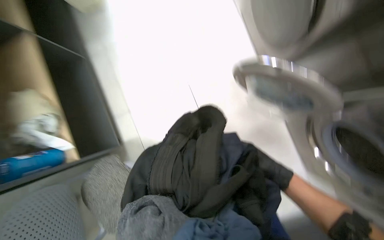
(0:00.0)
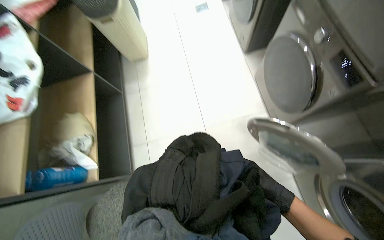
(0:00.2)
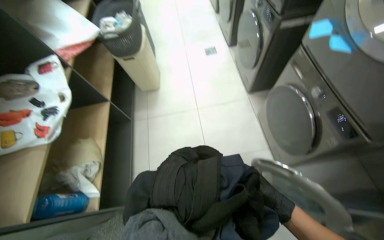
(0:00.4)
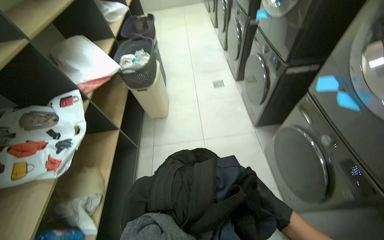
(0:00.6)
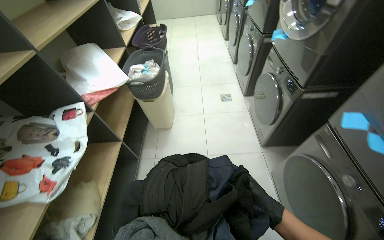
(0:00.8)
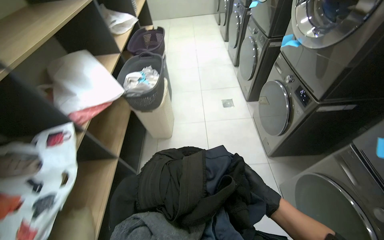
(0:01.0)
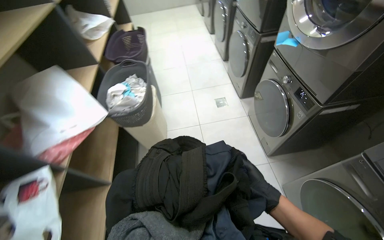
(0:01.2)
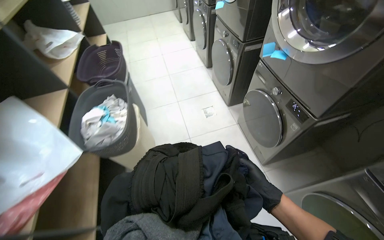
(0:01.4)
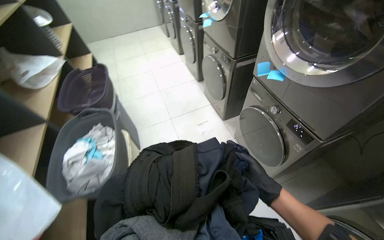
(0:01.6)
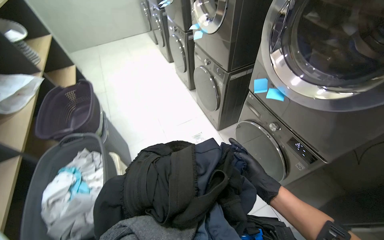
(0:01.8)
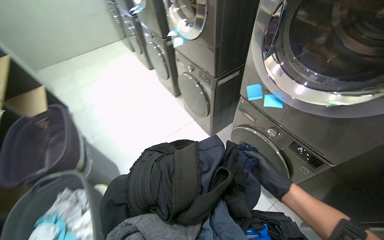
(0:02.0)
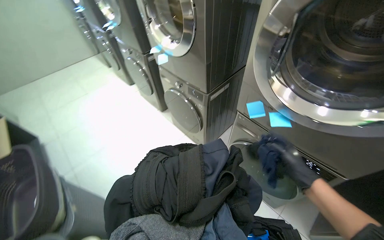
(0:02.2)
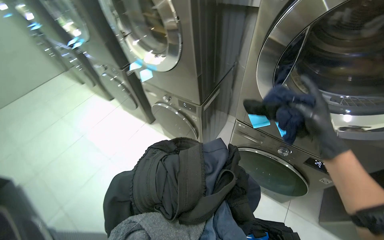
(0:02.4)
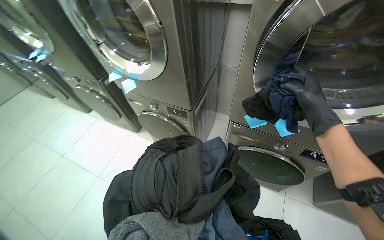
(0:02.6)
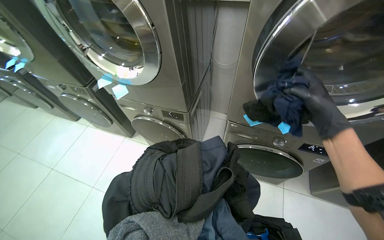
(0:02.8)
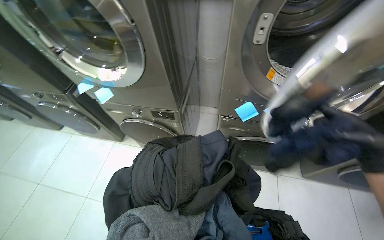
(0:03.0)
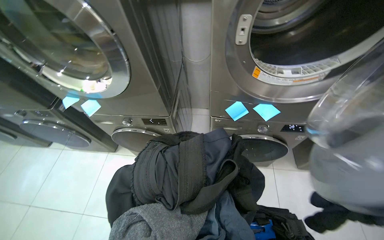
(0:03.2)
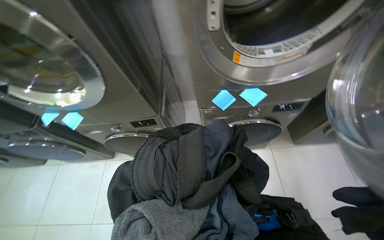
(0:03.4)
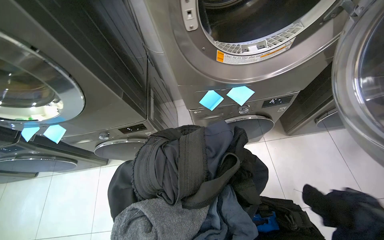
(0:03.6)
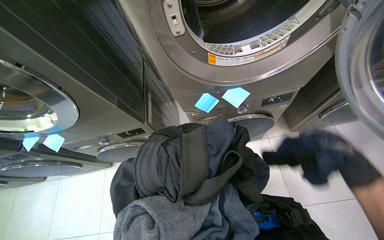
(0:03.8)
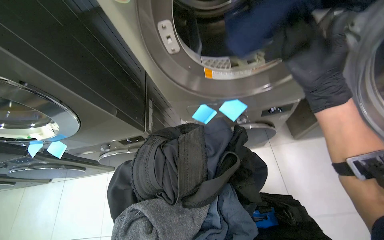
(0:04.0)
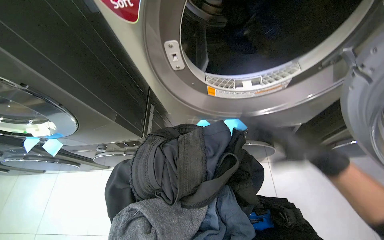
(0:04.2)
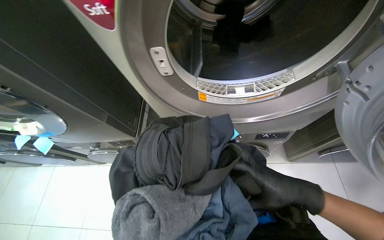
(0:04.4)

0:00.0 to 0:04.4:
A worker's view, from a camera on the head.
Job: managing laundry.
The whole recording: Transferring laundry between machines. The worker opens washing machine doors, removes clothes, and places them into another machine.
0:00.0 to 0:01.4: The camera travels about 80 cm. The view tips upward by approximately 20 degrees.
0:01.4 to 0:03.0: The camera is carried approximately 80 cm. The wearer's head swings approximately 60 degrees to the right.

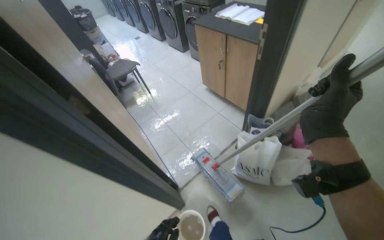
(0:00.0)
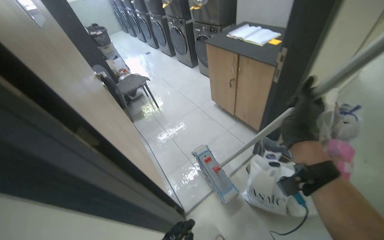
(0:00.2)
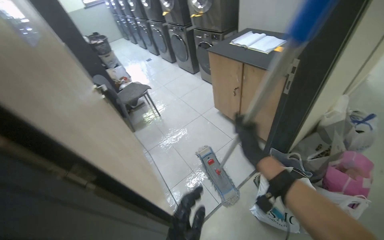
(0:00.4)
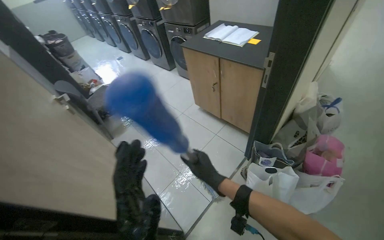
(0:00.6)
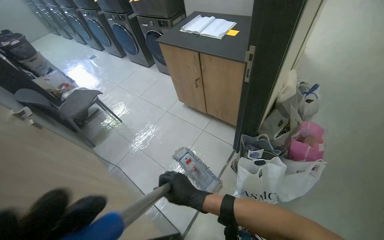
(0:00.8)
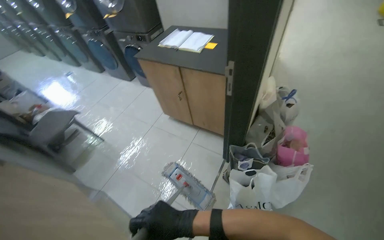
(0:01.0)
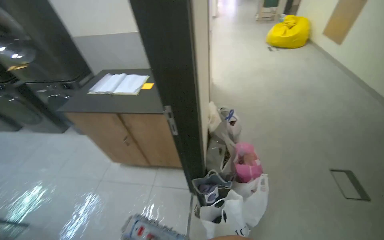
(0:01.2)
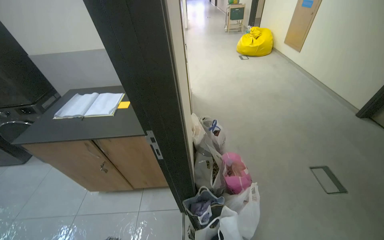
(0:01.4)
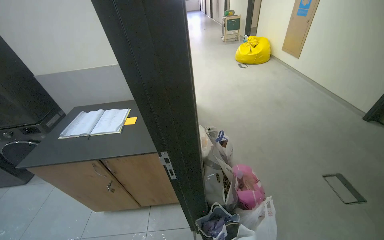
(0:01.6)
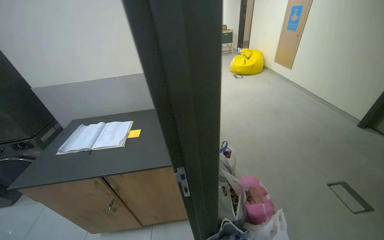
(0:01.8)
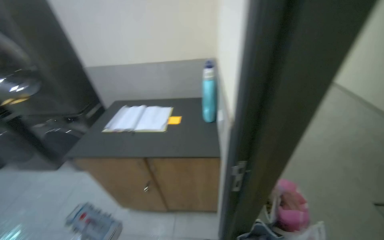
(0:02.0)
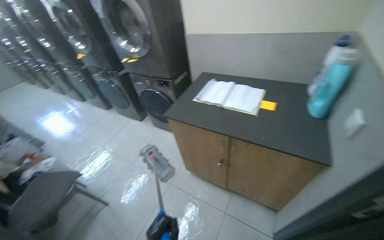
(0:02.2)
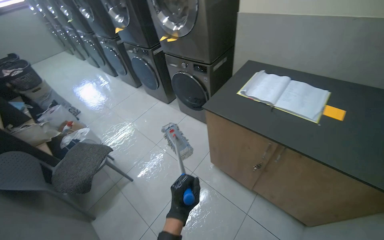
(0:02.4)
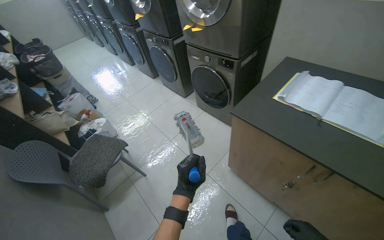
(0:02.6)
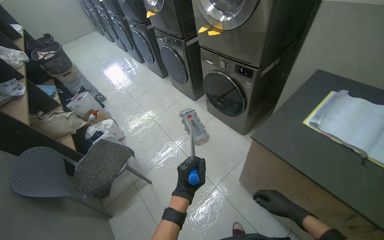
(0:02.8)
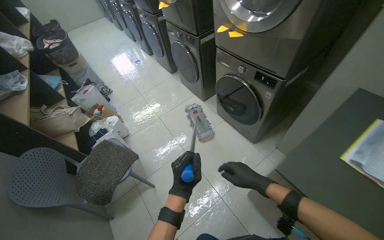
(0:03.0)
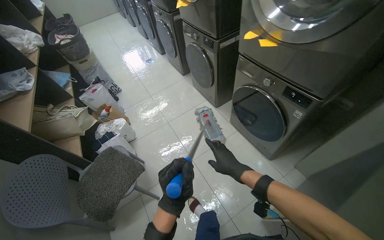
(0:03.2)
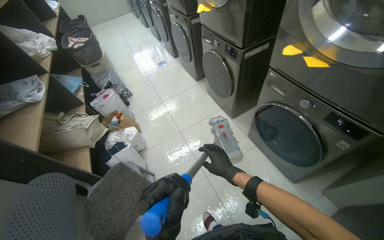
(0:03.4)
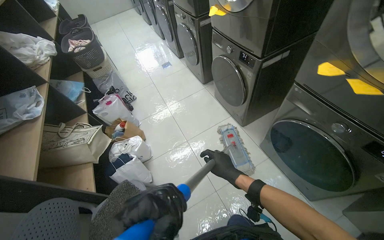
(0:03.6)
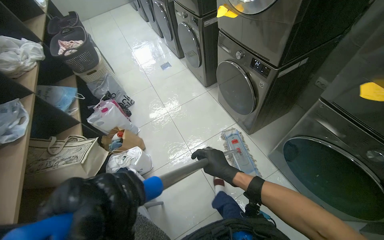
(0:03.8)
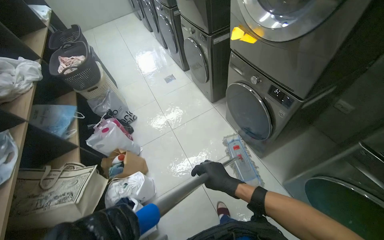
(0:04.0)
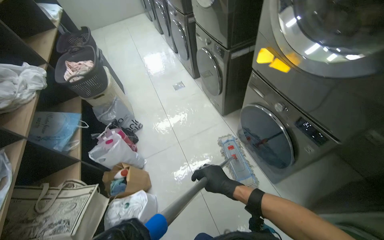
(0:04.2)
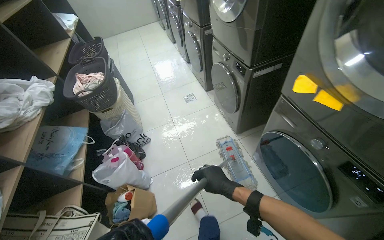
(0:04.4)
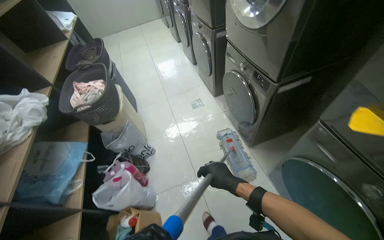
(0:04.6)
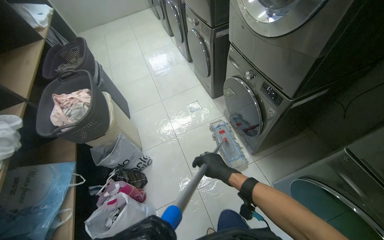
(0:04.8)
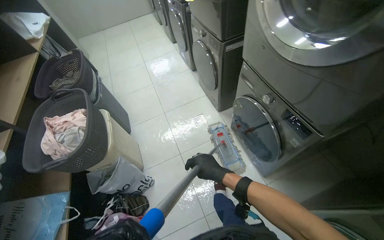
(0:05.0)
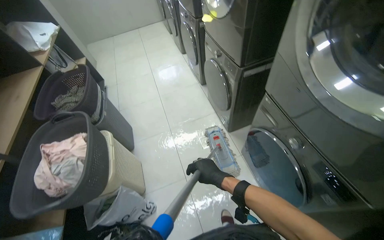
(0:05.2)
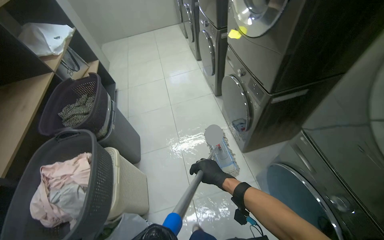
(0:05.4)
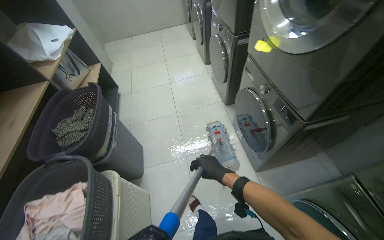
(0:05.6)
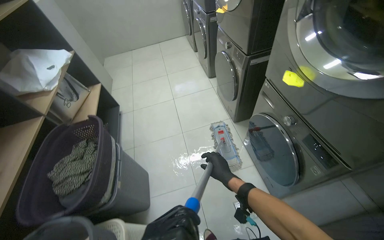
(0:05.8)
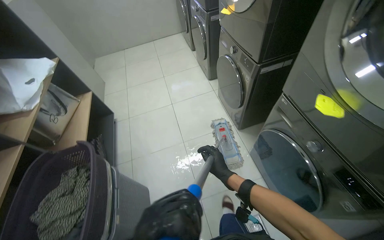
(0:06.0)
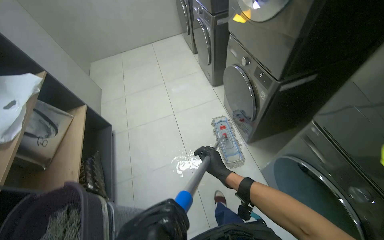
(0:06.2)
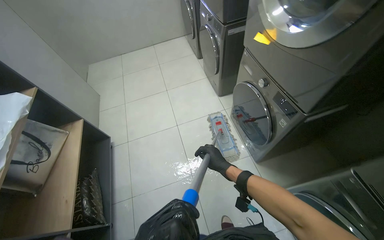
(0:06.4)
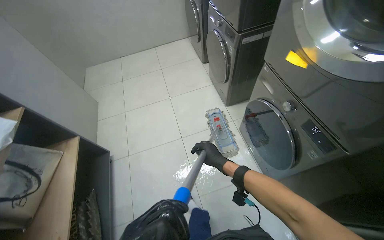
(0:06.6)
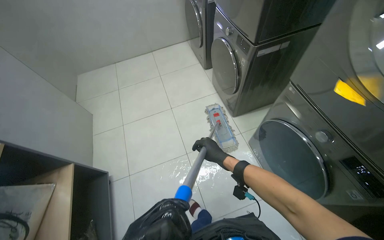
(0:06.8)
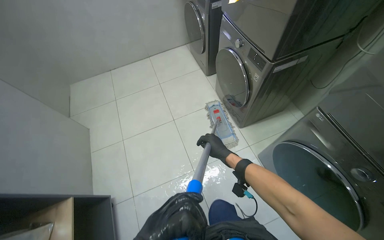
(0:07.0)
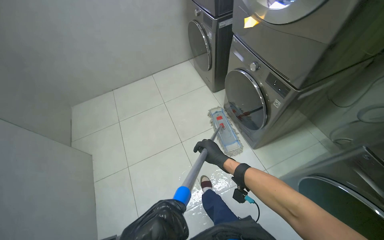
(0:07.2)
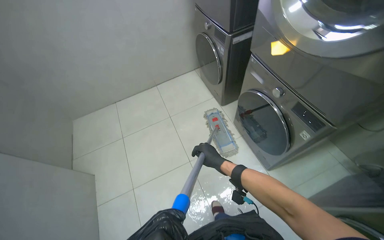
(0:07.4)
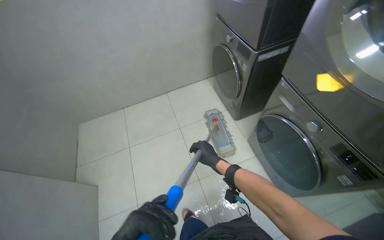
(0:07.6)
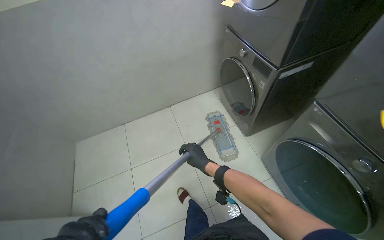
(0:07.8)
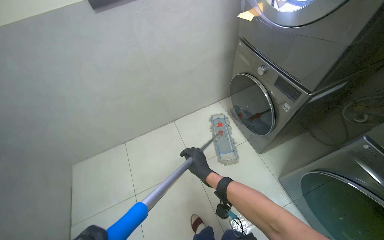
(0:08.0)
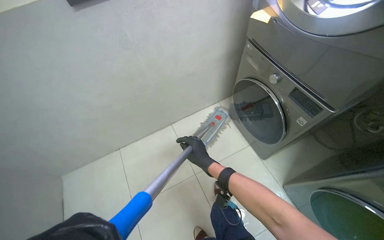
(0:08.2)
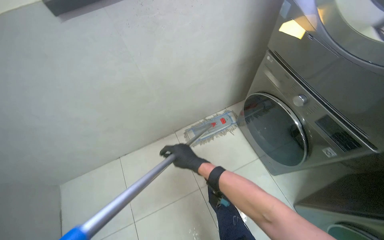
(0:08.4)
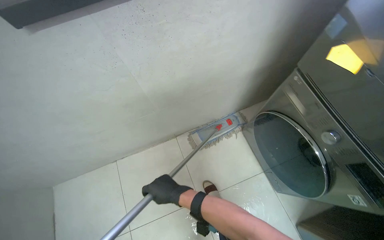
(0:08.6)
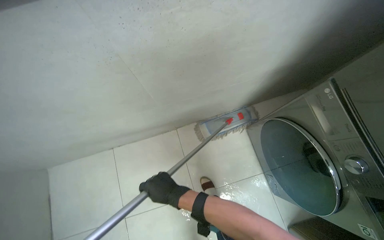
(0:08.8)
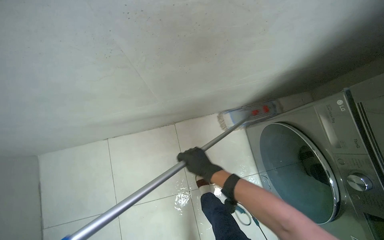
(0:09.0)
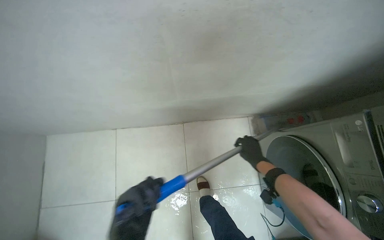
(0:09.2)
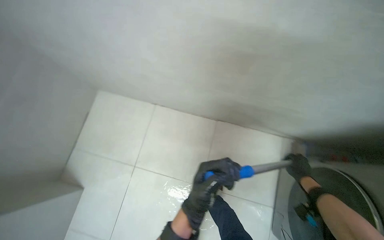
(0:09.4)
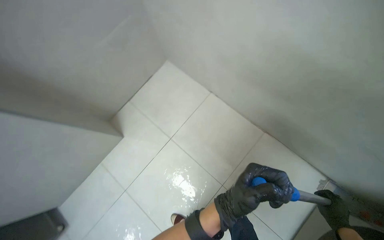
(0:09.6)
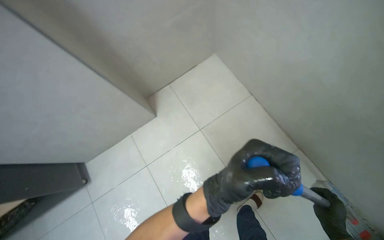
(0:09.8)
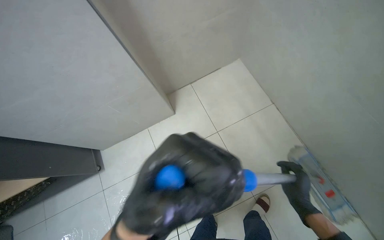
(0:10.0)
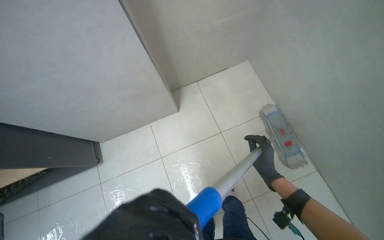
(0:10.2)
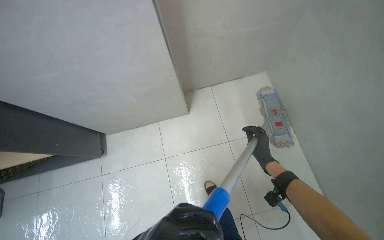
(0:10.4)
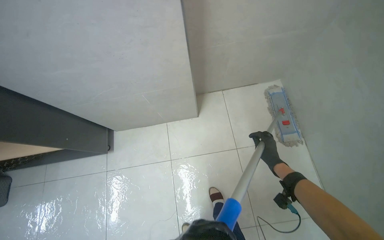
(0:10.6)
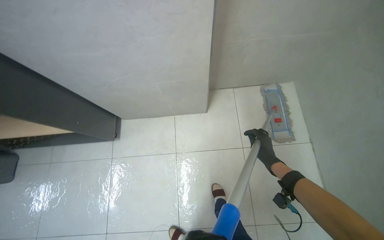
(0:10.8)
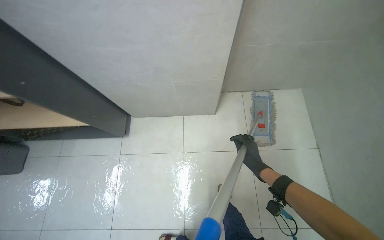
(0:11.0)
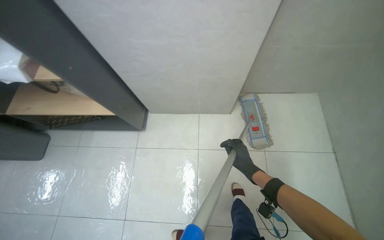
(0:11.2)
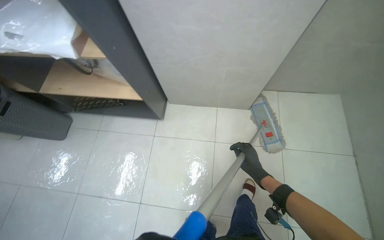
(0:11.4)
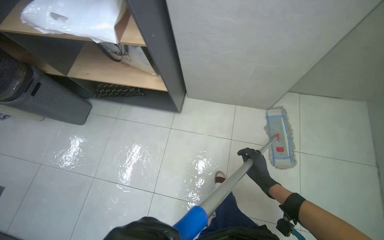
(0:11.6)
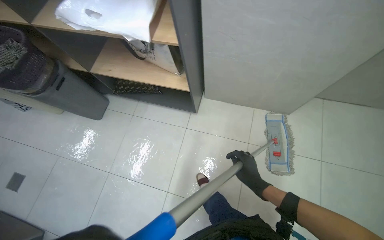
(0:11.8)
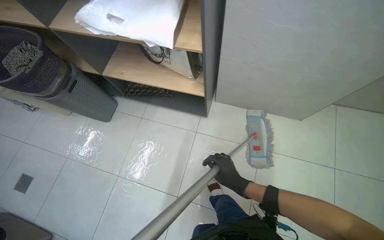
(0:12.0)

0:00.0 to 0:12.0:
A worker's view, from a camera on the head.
Job: mopping floor.
The whole recording: Mopping floor. The worker prepares the mop by wringing a cloth and attaching it, then mops the floor.
0:00.0 to 0:01.6: The camera is carried roughly 60 cm. The wearer's head swings about 55 degrees to the right. The wearer looks roughly 20 degrees further upward.
0:01.6 to 0:03.0: The wearer moves roughly 1 m. The head turns to the left by roughly 55 degrees. The camera pitches downward, by roughly 25 degrees.
0:04.4 to 0:06.0: The head travels roughly 1.5 m.
0:06.0 to 0:07.6: The wearer moves some 1.5 m.
0:07.6 to 0:09.0: The camera is carried about 1 m. The camera pitches downward, by roughly 20 degrees.
0:09.0 to 0:10.4: The wearer's head swings approximately 95 degrees to the left.
0:10.4 to 0:12.0: The camera is carried to the left, roughly 70 cm. The head turns to the left by roughly 30 degrees.

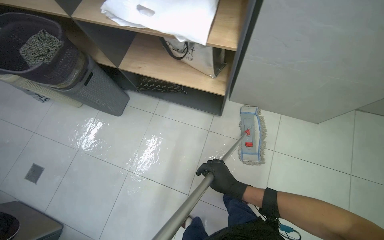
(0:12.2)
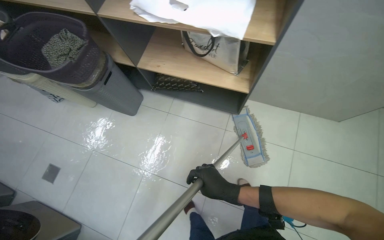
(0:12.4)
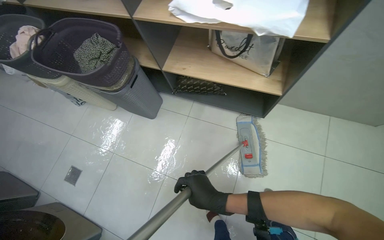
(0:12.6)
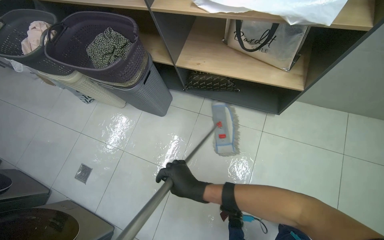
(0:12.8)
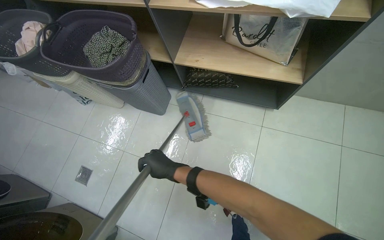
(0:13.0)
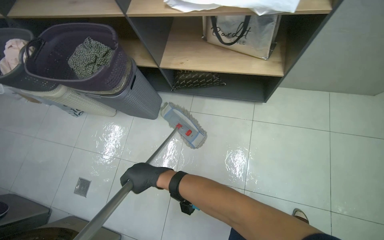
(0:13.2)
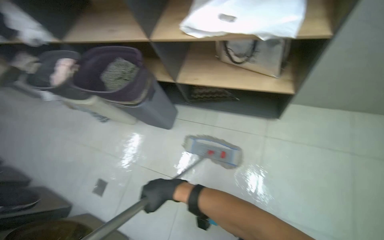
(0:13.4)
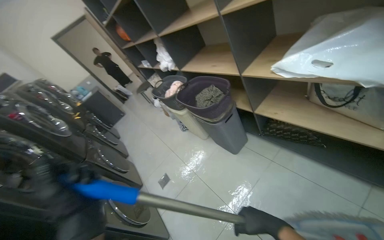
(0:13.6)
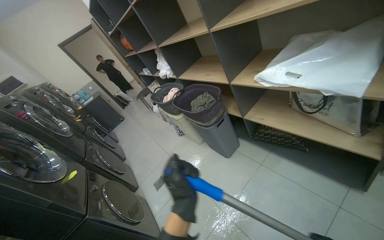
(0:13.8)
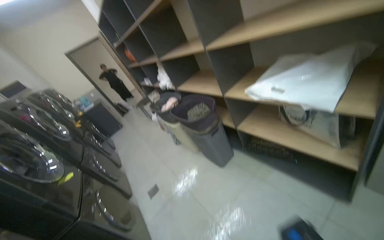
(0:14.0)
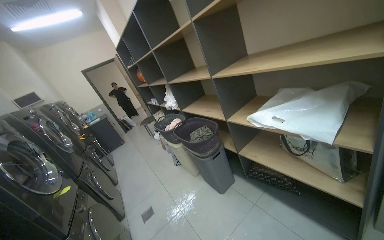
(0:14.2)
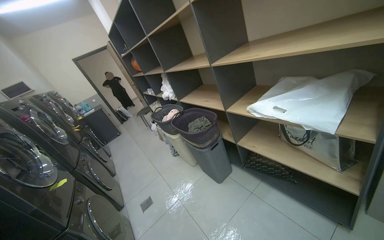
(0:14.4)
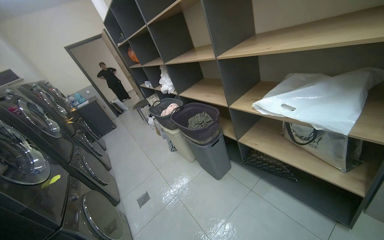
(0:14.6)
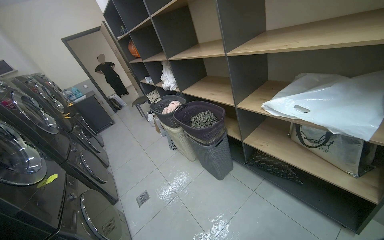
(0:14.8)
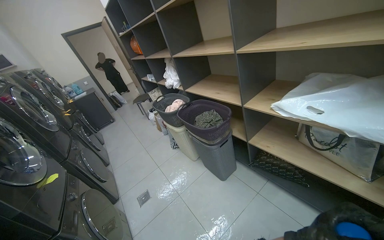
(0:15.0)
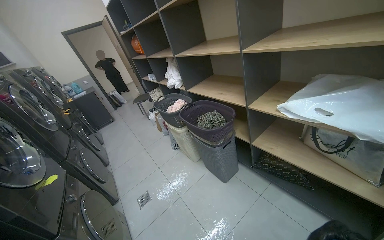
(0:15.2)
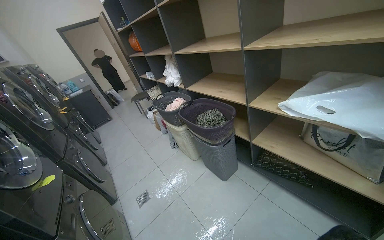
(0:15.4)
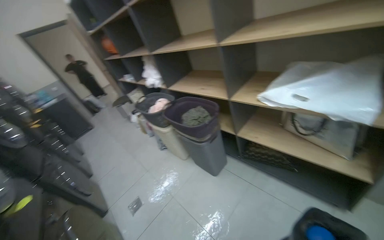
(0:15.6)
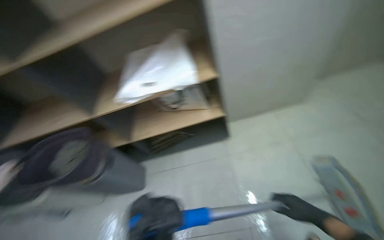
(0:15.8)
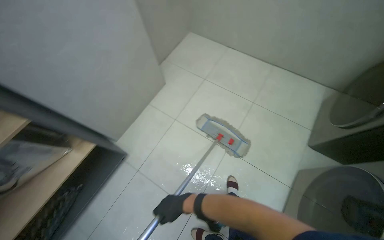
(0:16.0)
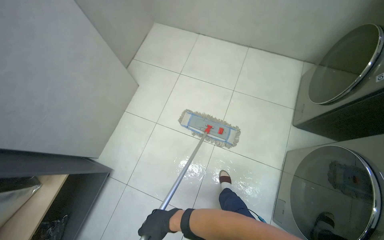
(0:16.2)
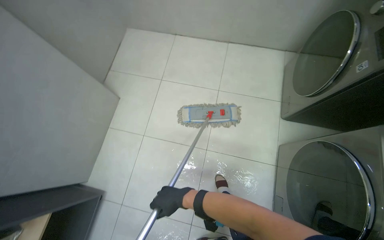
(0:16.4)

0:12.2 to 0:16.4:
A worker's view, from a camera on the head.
Job: mopping floor.
The whole recording: Mopping floor. The worker prepares the mop by wringing a cloth and attaching it, then mops the floor.
0:12.2 to 0:13.6: The wearer looks roughly 40 degrees further to the left. The camera pitches upward, by about 15 degrees.
0:15.0 to 0:16.4: The head travels roughly 70 cm. The head rotates roughly 125 degrees to the right.
